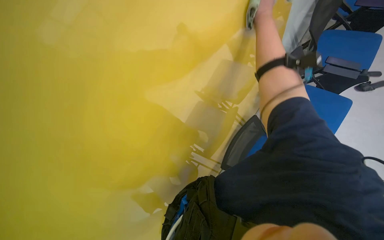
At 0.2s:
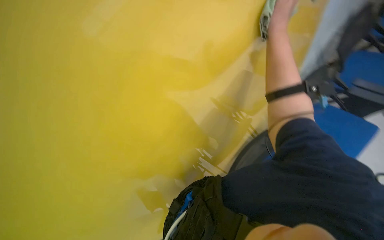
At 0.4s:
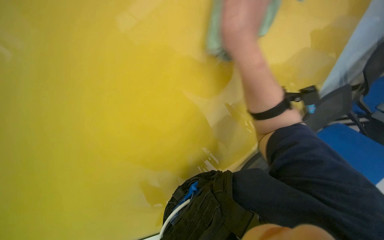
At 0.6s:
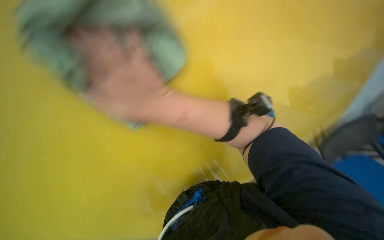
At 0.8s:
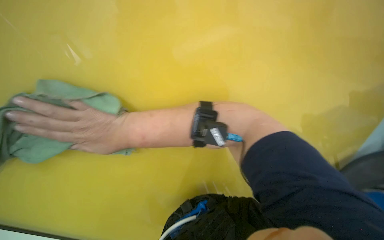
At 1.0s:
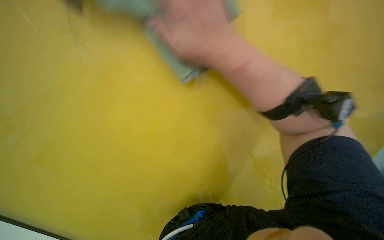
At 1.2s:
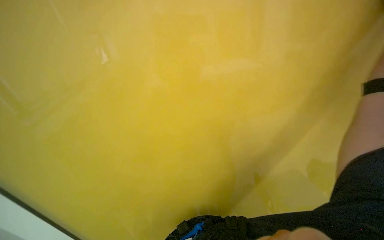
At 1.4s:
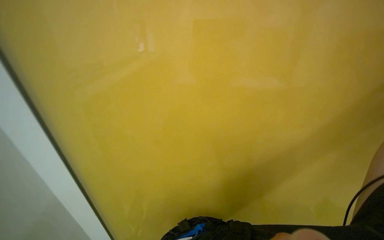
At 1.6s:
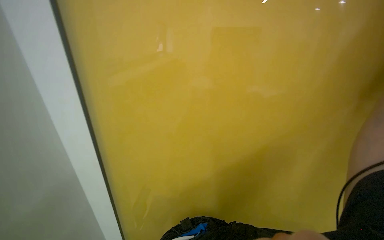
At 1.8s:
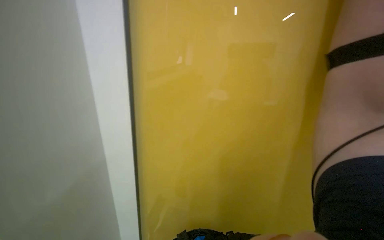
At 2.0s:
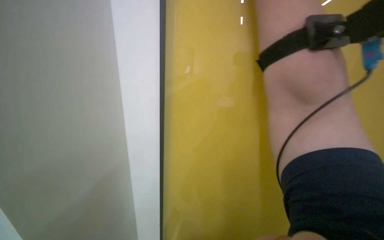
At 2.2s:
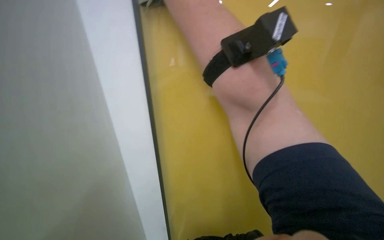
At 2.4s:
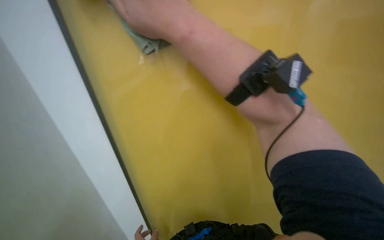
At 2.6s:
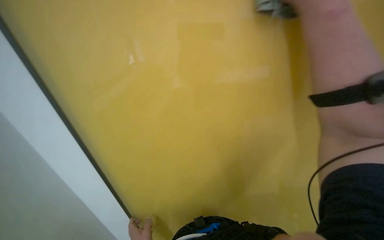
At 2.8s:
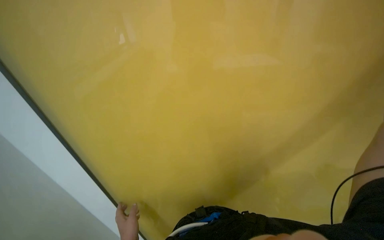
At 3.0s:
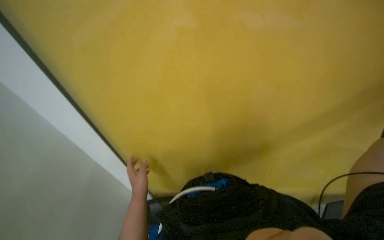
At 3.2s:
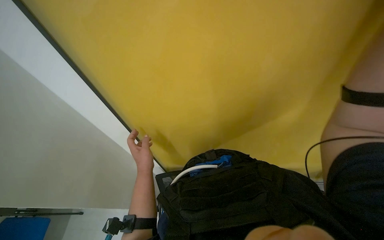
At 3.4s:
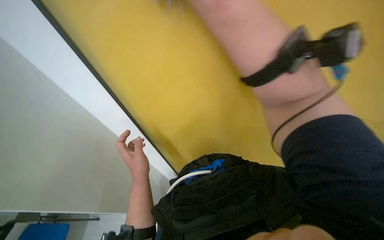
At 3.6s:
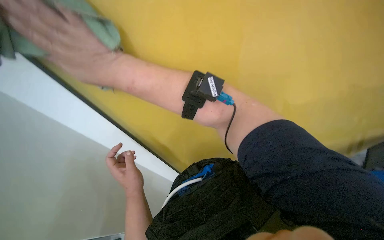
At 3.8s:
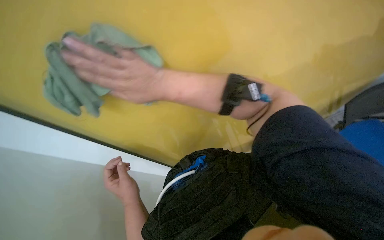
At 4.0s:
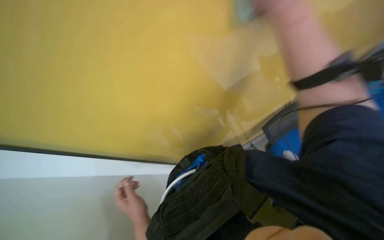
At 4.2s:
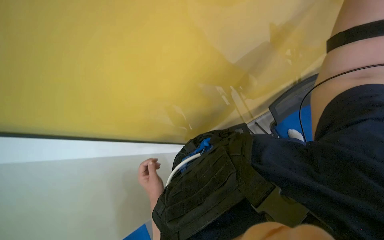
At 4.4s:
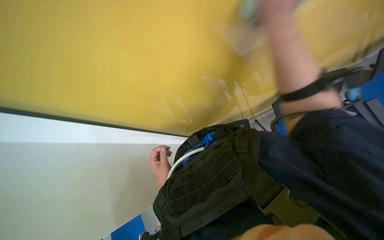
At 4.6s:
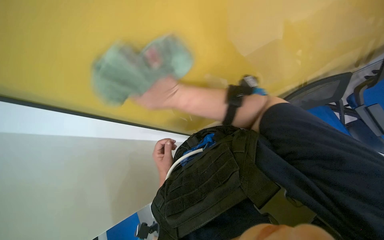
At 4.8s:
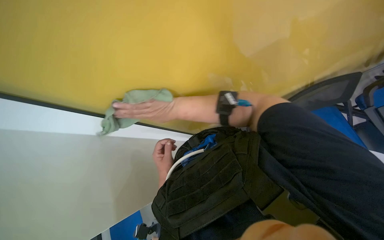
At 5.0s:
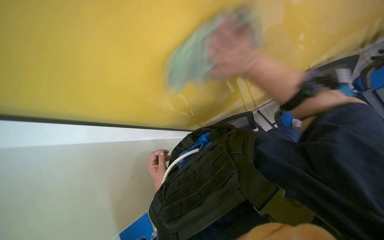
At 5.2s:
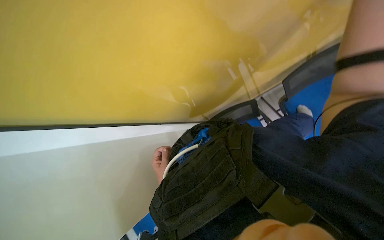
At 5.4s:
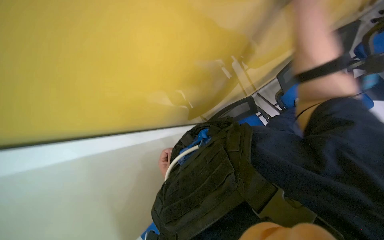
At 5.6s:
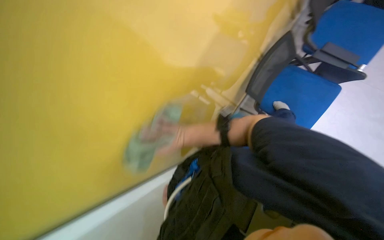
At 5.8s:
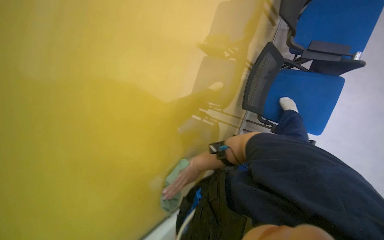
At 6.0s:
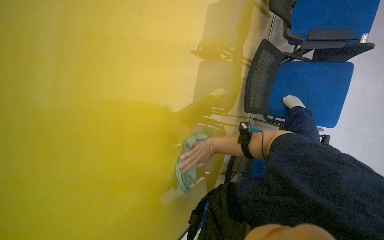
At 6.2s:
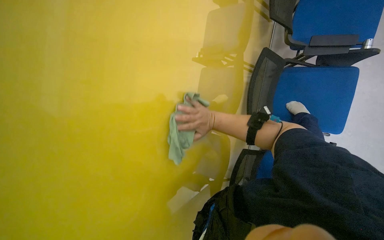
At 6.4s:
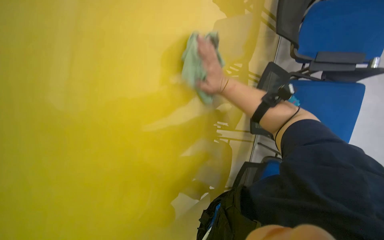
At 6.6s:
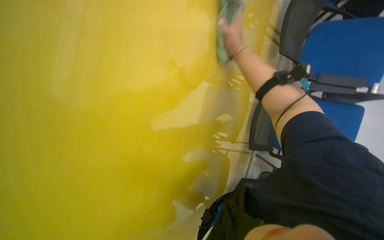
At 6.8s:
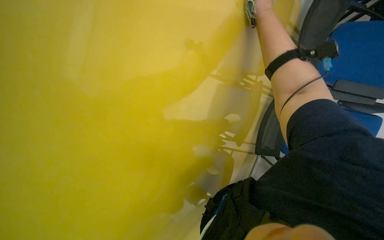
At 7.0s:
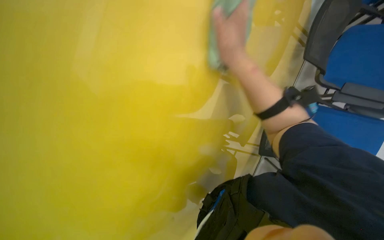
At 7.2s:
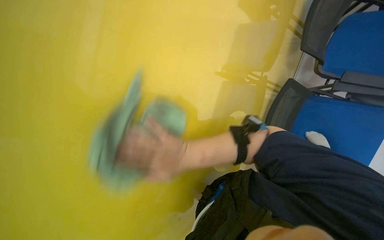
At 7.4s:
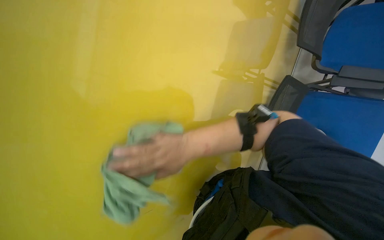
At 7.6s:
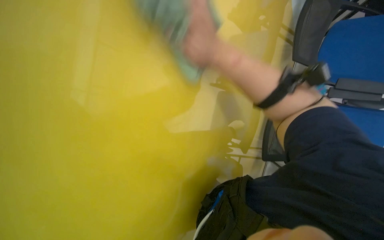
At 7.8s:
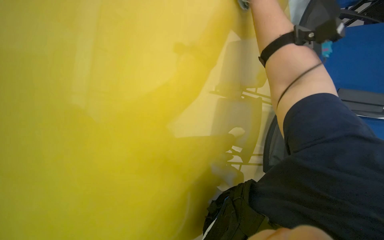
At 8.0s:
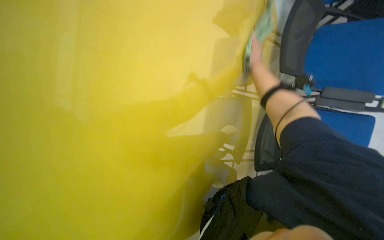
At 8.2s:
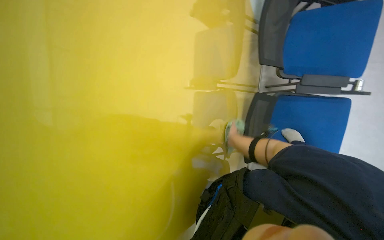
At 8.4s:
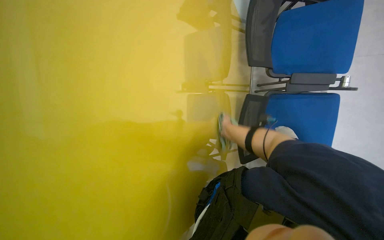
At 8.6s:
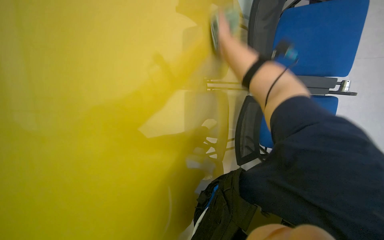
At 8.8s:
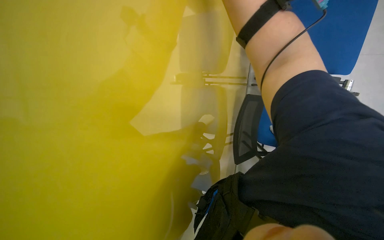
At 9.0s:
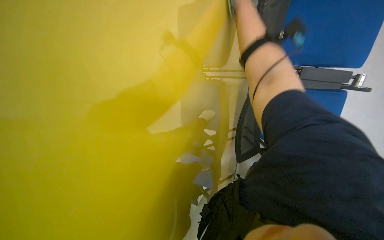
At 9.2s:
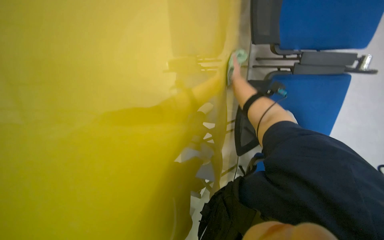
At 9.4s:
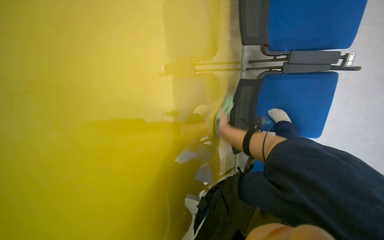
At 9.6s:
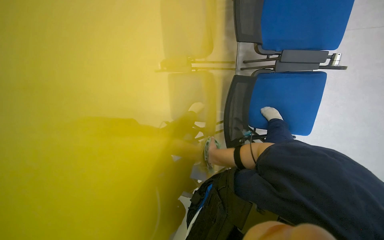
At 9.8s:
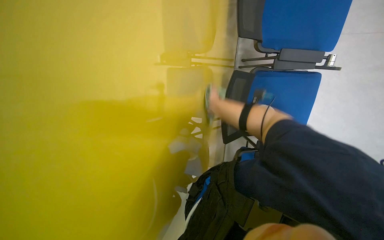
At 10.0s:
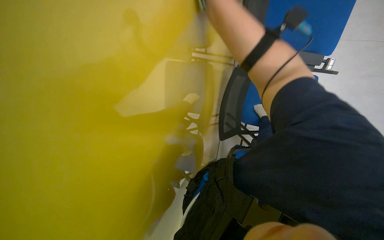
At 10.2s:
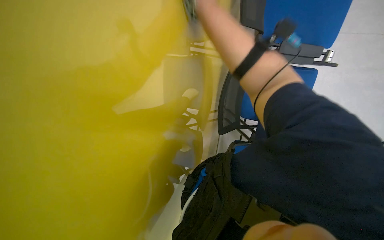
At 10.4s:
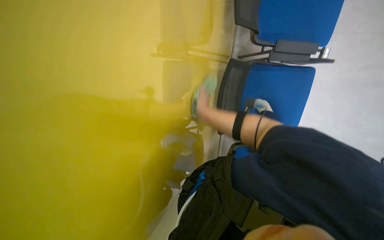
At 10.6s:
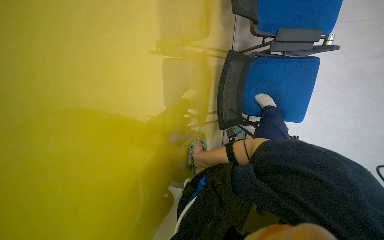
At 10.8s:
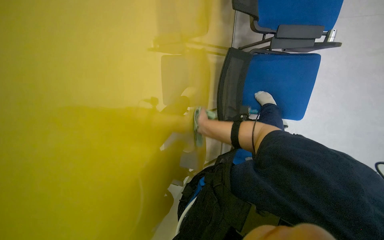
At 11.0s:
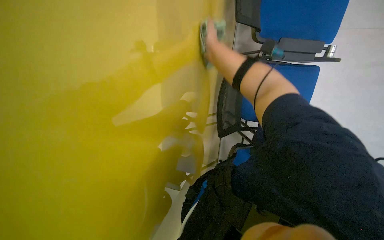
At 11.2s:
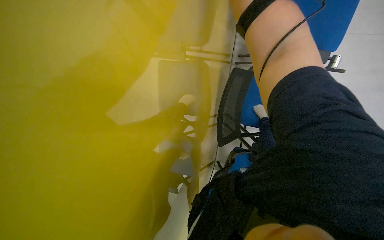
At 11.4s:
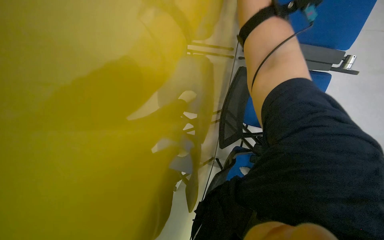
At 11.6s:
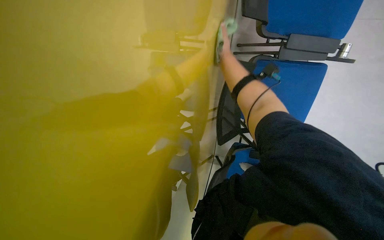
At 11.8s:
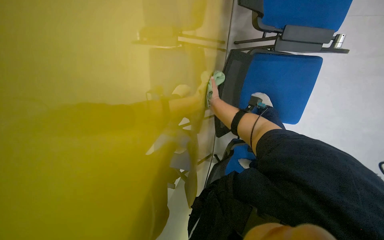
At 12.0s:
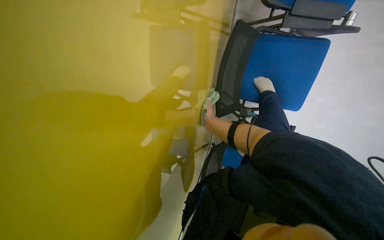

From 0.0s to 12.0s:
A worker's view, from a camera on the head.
Job: wiping surfaces.
The whole recording: Wiping yellow wall. The worker wipes the yellow wall with a cloth.
From 0.0s to 1.6s: The head rotates roughly 40 degrees to the left. The camera pitches upward, by about 20 degrees.
From 1.6s to 3.0s: The view swings some 20 degrees to the right. The camera pitches downward, by roughly 25 degrees.
From 3.0s to 4.4s: The camera pitches downward, by roughly 25 degrees.
From 4.4s to 6.0s: The wearer looks roughly 20 degrees further upward. The scene turns some 40 degrees counterclockwise in the picture.
From 6.0s to 7.6s: The right hand goes up and down the picture, roughly 50 cm each way, reversing 2 times.
From 7.6s to 9.0s: The camera is carried roughly 40 cm. The head turns to the right by roughly 15 degrees. The view tilts some 15 degrees downward.
From 9.0s to 10.4s: The right hand goes up and down the picture, approximately 40 cm each way, reversing 2 times.
From 10.4s to 12.0s: The right hand goes up and down the picture, roughly 50 cm each way, reversing 2 times.

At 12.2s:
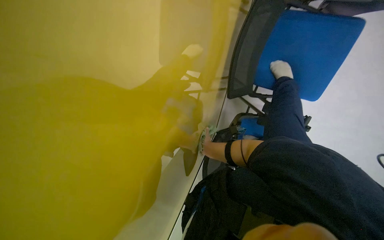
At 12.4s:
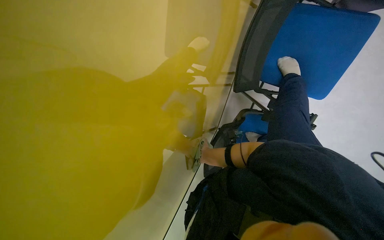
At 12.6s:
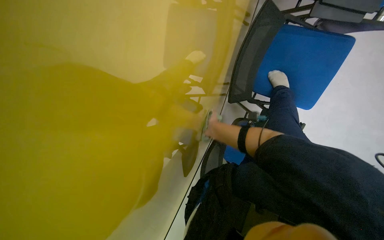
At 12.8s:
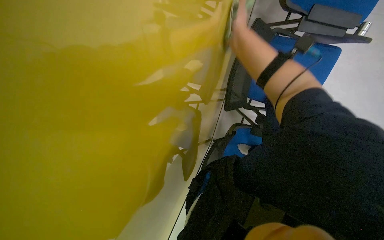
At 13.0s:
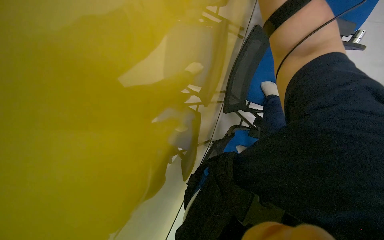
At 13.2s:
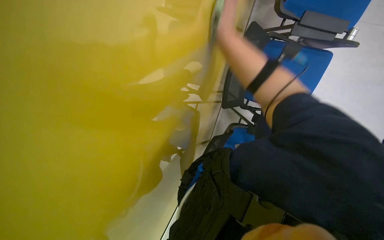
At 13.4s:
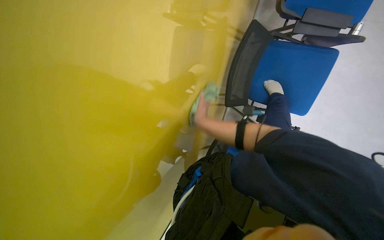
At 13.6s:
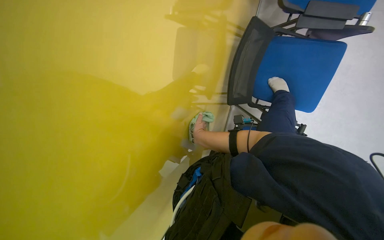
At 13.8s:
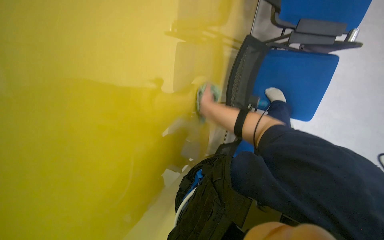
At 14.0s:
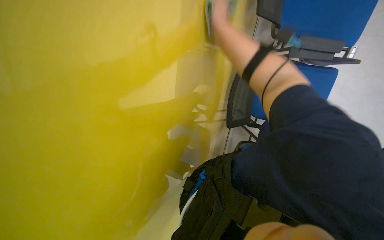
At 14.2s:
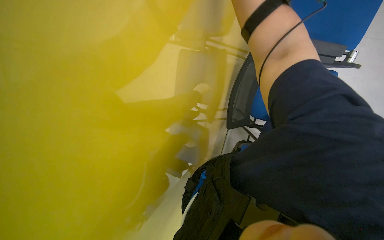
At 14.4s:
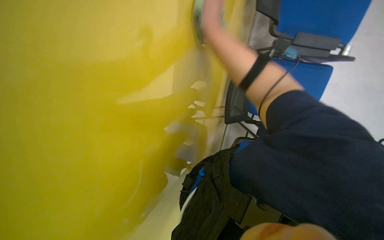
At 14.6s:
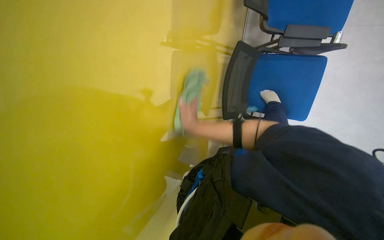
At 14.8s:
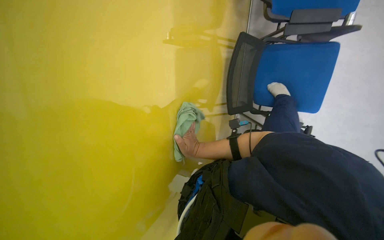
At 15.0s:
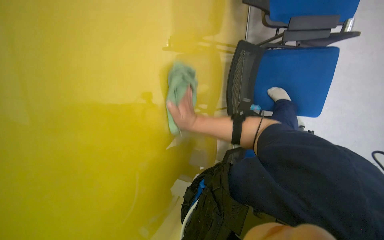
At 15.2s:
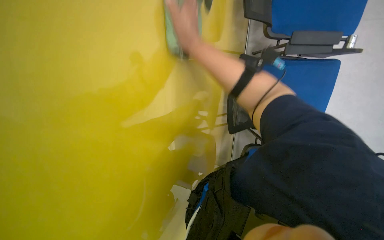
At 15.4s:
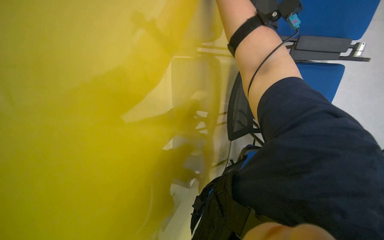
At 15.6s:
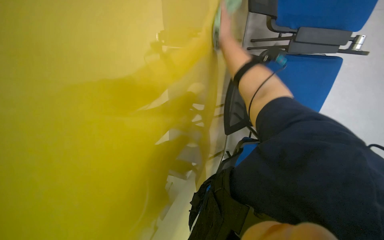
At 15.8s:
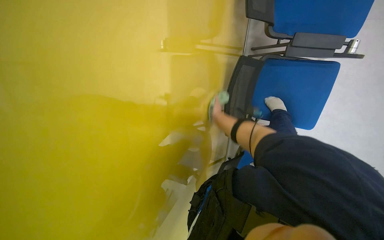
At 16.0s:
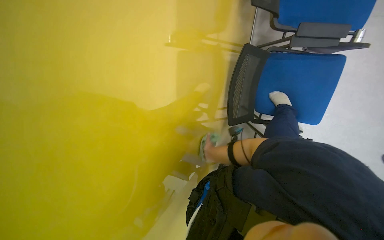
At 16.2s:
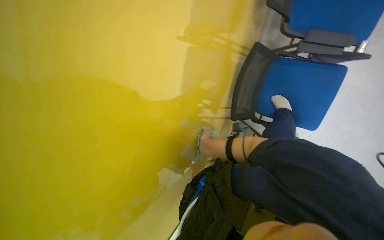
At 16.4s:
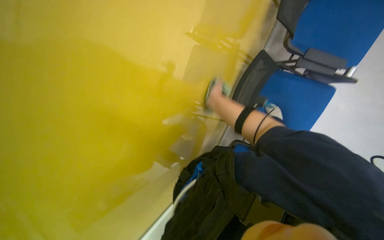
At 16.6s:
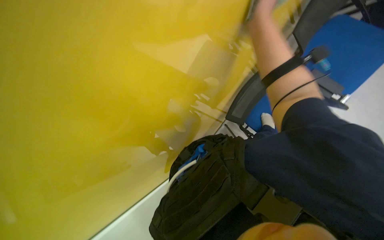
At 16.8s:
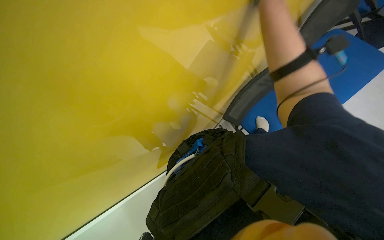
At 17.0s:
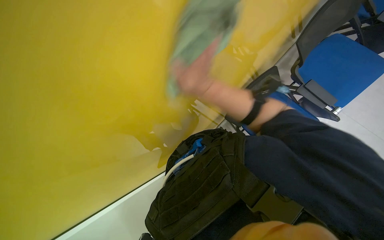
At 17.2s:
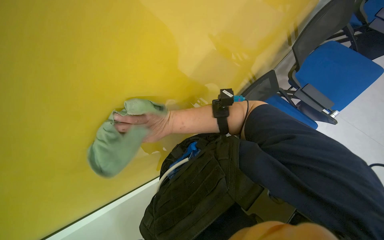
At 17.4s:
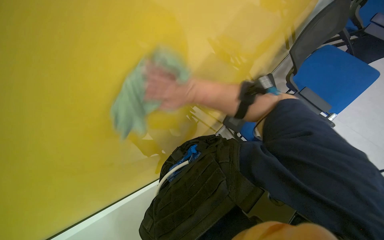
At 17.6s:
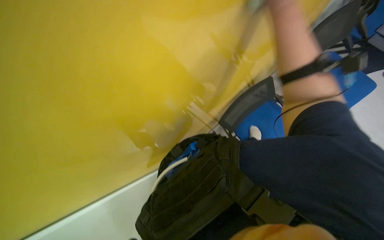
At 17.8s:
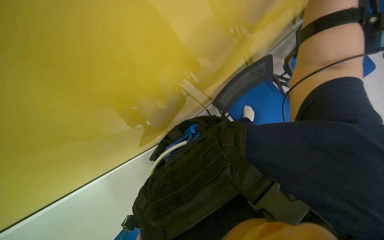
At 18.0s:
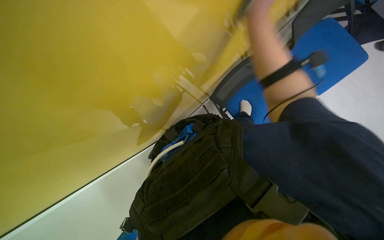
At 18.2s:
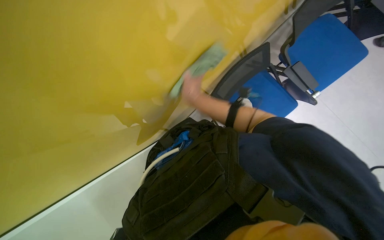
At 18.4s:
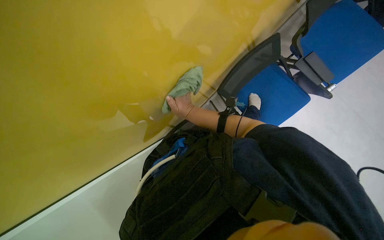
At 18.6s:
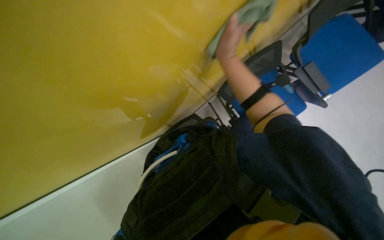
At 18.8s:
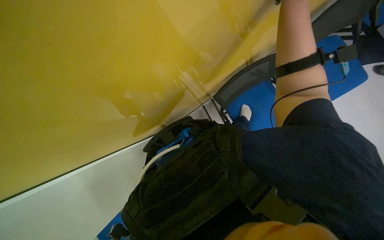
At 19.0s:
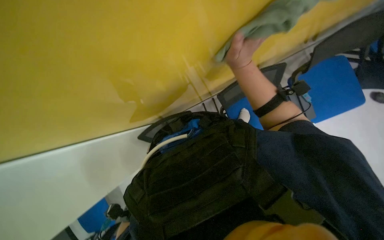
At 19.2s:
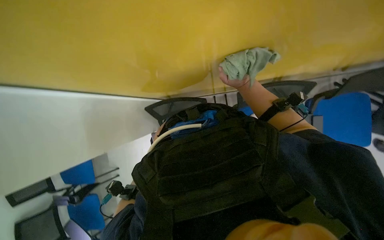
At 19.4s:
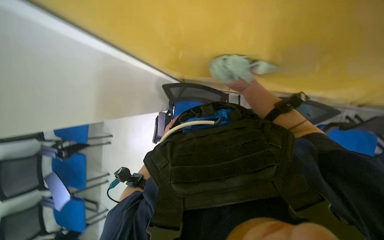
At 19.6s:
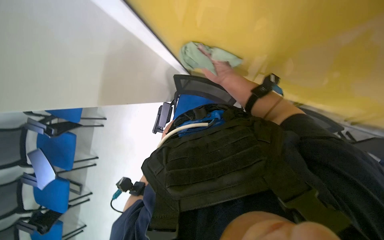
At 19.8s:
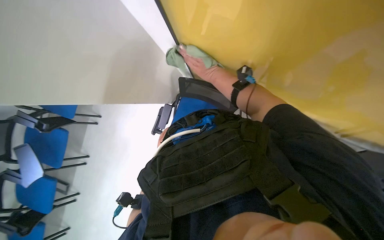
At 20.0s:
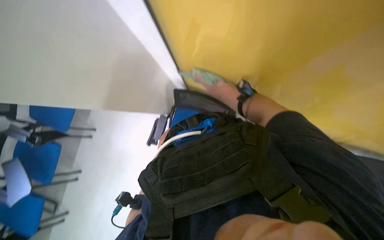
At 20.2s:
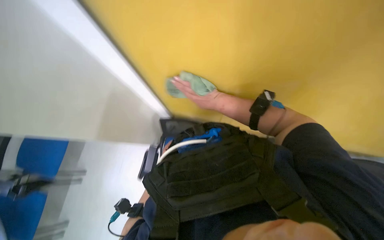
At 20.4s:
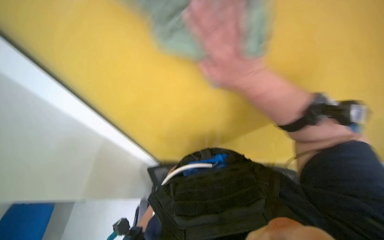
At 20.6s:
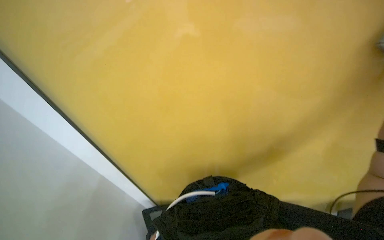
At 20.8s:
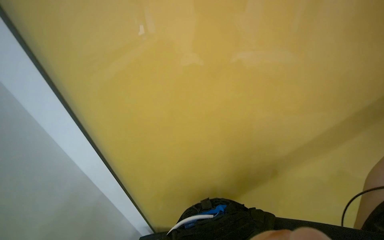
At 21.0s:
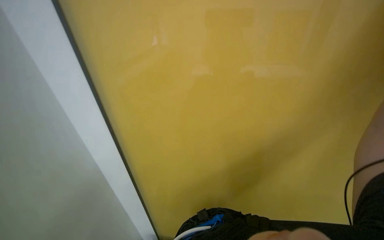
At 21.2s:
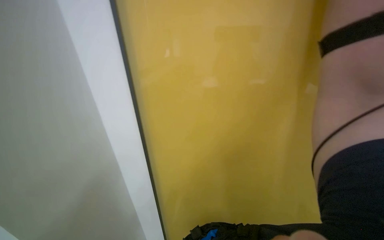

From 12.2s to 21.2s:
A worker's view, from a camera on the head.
Job: wiping surfaces.
The whole recording: Wiping yellow wall. The worker wipes the yellow wall with a cloth.
From 13.8s to 15.2s: The right hand goes up and down the picture, approximately 40 cm each way, reversing 2 times.
From 18.2s to 19.8s: Everything in view rotates approximately 45 degrees clockwise.
From 19.8s to 21.2s: The view swings approximately 20 degrees to the right. The wearer looks approximately 55 degrees further upward.
